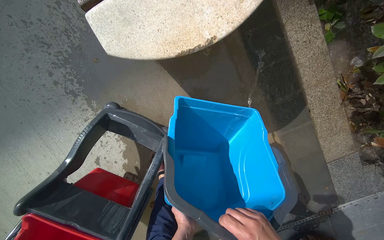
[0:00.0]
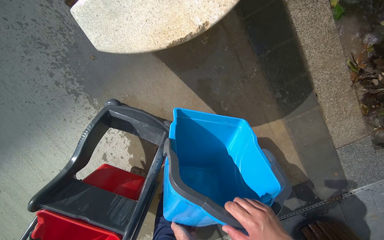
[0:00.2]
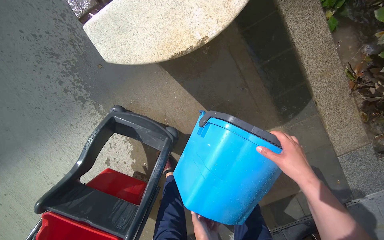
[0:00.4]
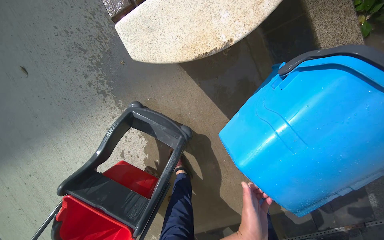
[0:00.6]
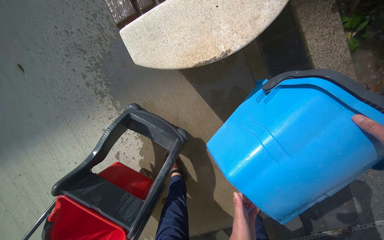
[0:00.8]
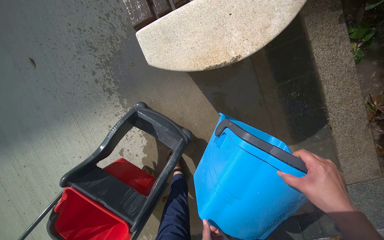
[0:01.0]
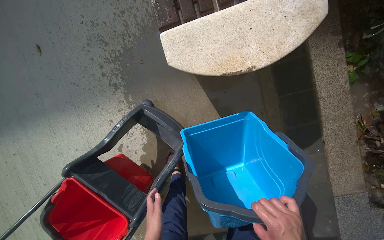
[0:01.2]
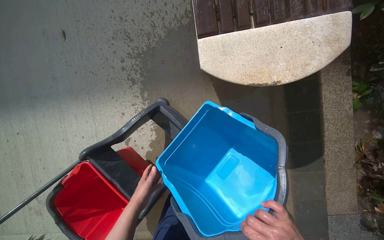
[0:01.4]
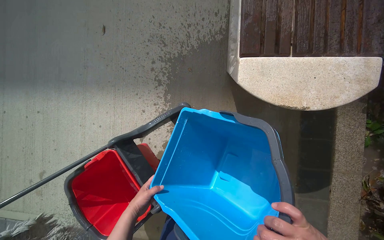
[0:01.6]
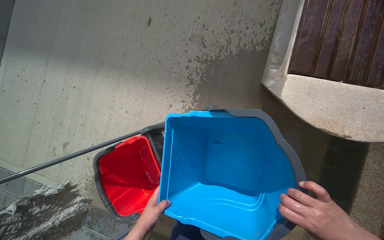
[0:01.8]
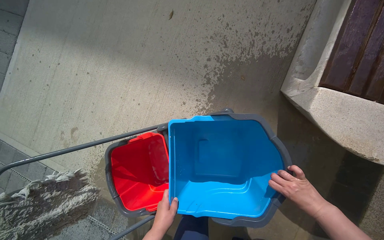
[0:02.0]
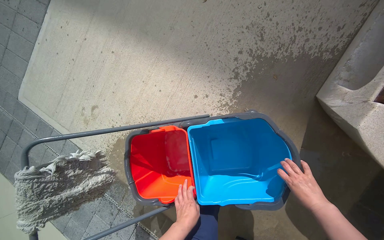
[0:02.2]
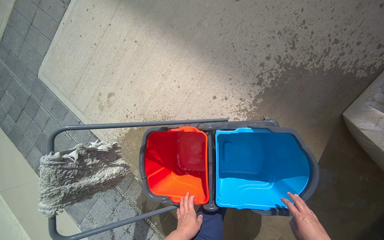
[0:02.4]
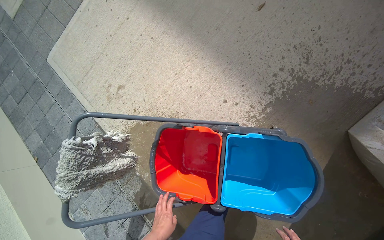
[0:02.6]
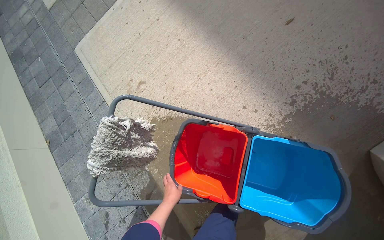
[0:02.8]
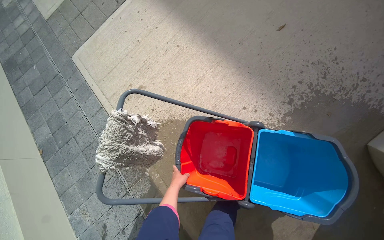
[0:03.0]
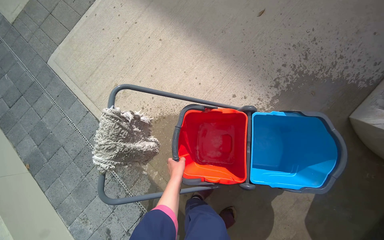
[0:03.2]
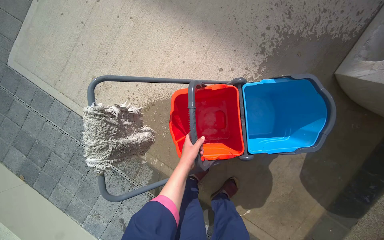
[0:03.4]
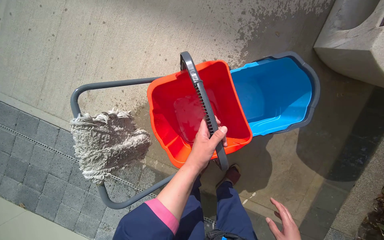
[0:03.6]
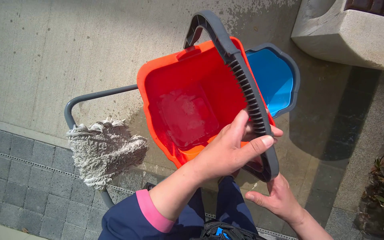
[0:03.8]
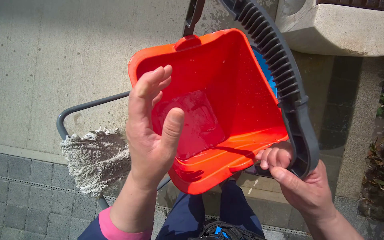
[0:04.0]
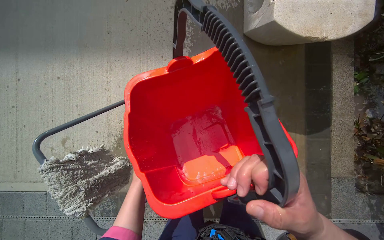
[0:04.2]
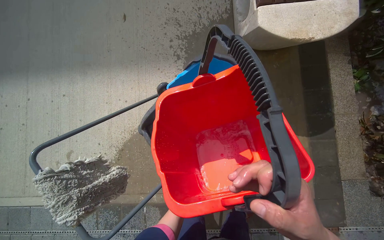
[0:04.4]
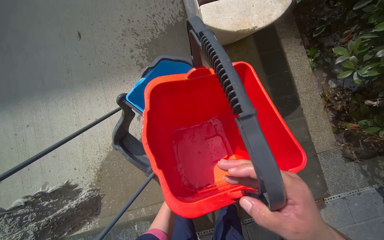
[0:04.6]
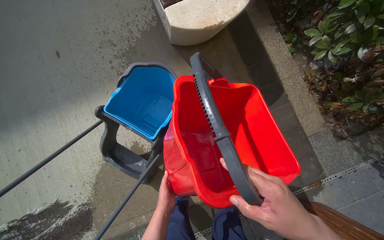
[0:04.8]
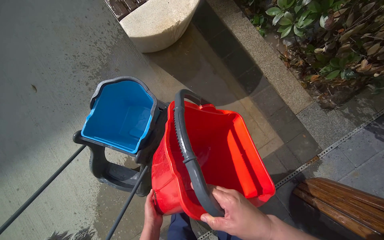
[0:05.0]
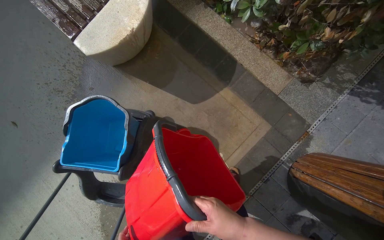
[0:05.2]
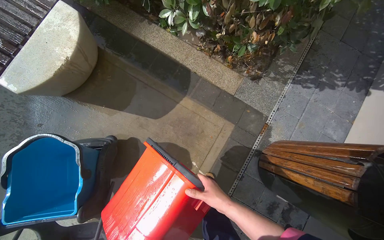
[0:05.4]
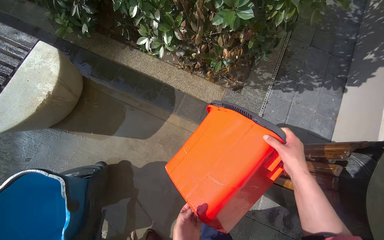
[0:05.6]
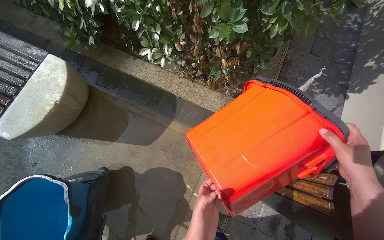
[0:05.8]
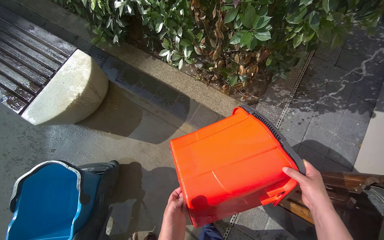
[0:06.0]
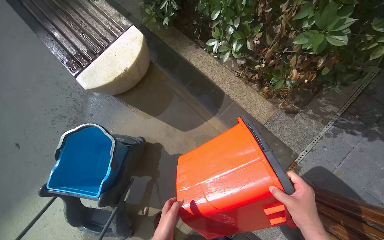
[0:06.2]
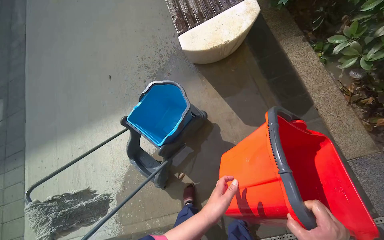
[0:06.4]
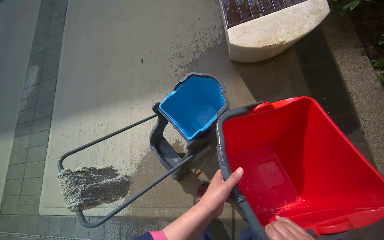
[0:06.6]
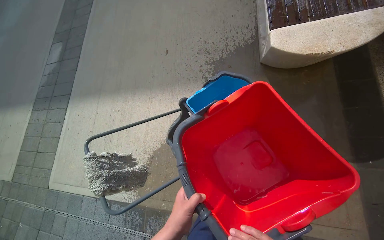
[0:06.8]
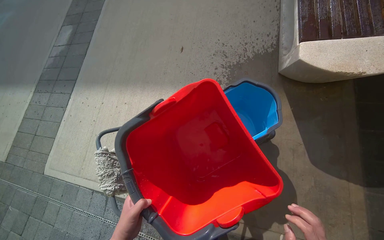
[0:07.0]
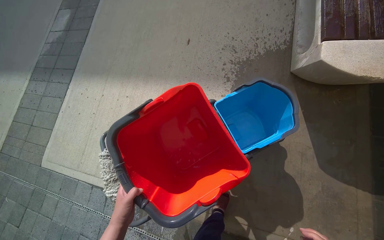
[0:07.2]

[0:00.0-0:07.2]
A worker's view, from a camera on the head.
Job: preparing cleaning supplies.
The whole recording: Emptying and preparing mop buckets. The worker empties dirty water from the buckets and prepares the mop for the next task.
0:01.4 to 0:02.8: The head travels roughly 60 cm. The scene turns approximately 55 degrees clockwise in the picture.
0:02.8 to 0:04.4: The wearer's head swings roughly 55 degrees to the right.
0:04.4 to 0:05.8: The head travels roughly 70 cm. The scene turns approximately 65 degrees counterclockwise in the picture.
0:05.8 to 0:07.2: The wearer moves approximately 70 cm. The head turns to the left by approximately 80 degrees. The view tips downward by approximately 15 degrees.

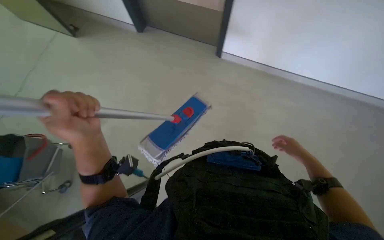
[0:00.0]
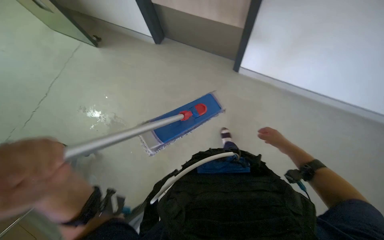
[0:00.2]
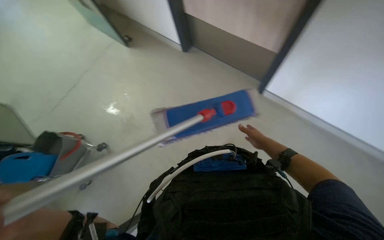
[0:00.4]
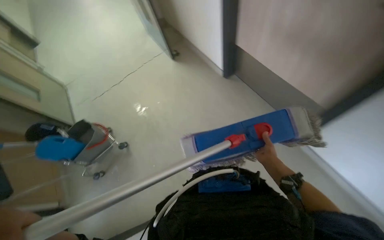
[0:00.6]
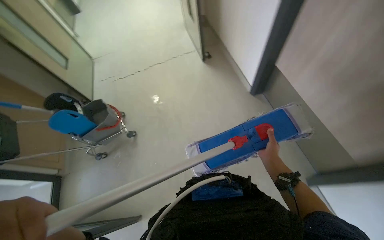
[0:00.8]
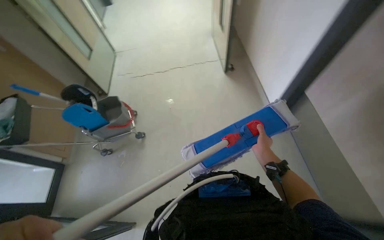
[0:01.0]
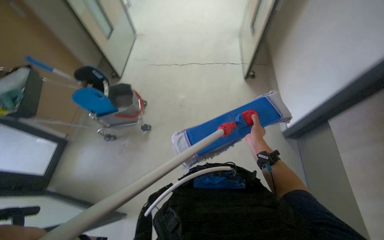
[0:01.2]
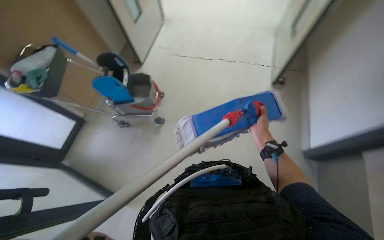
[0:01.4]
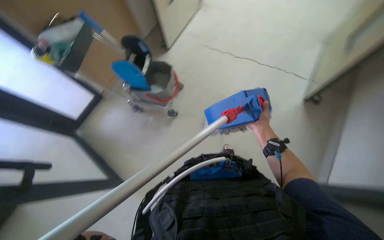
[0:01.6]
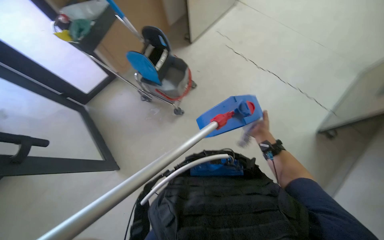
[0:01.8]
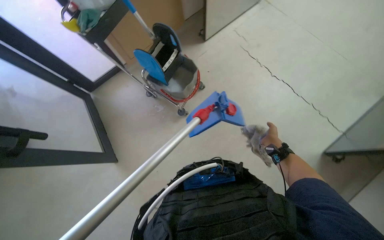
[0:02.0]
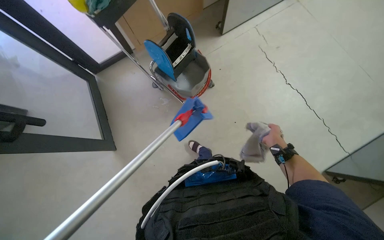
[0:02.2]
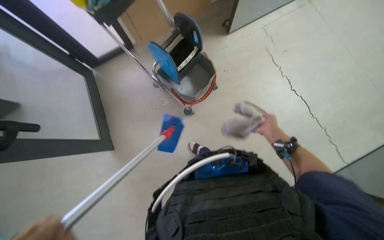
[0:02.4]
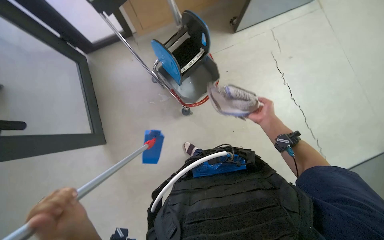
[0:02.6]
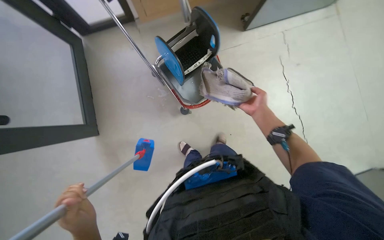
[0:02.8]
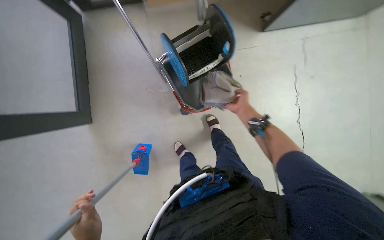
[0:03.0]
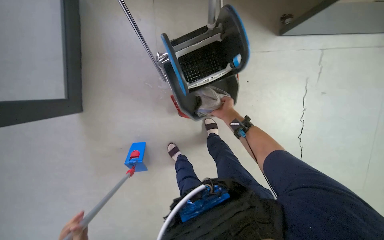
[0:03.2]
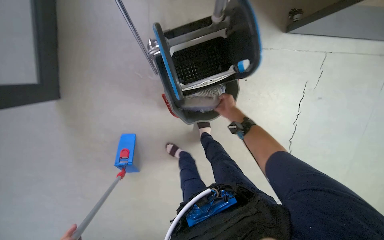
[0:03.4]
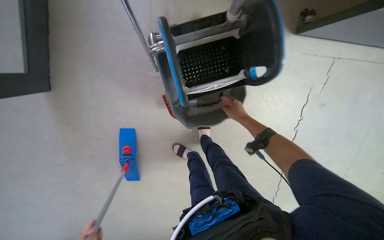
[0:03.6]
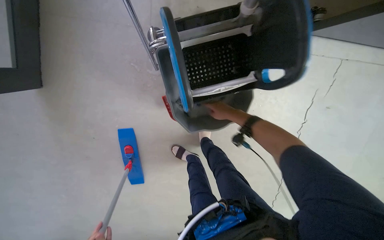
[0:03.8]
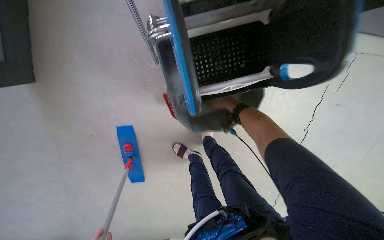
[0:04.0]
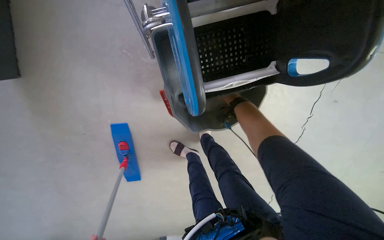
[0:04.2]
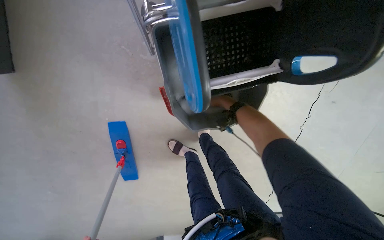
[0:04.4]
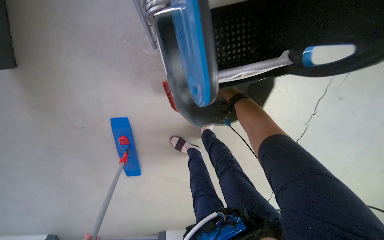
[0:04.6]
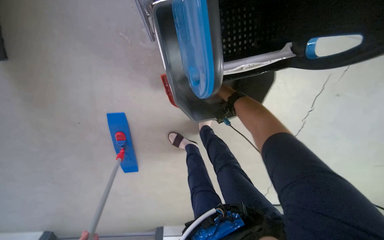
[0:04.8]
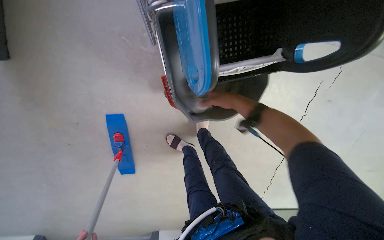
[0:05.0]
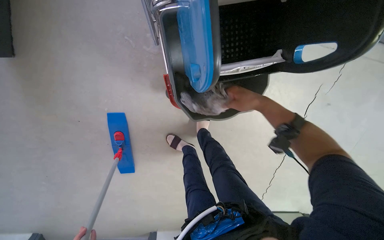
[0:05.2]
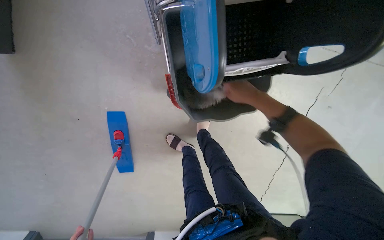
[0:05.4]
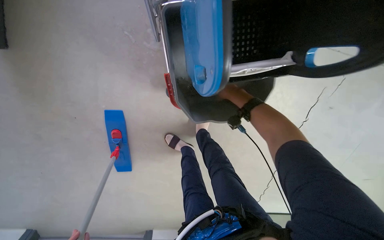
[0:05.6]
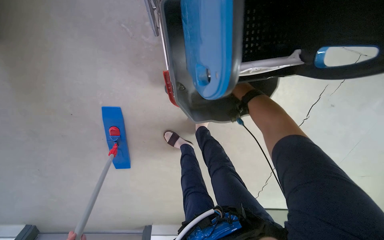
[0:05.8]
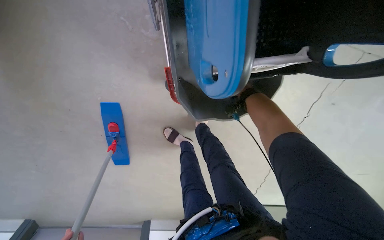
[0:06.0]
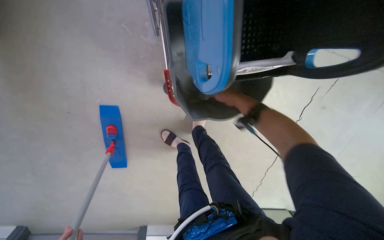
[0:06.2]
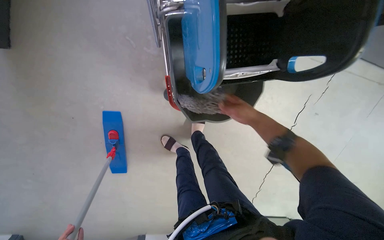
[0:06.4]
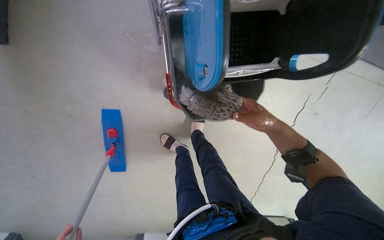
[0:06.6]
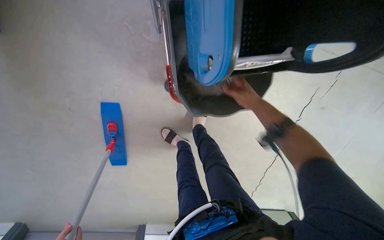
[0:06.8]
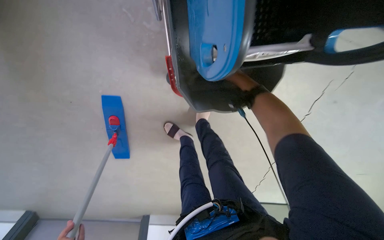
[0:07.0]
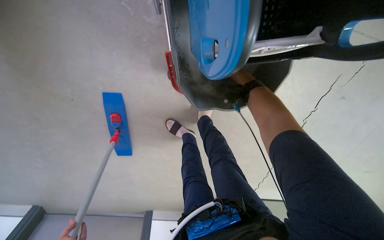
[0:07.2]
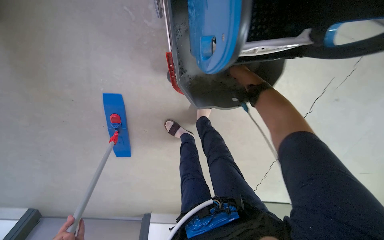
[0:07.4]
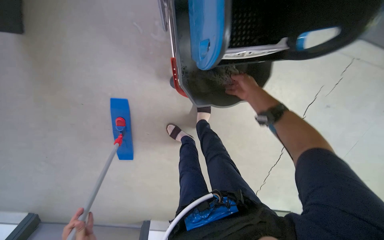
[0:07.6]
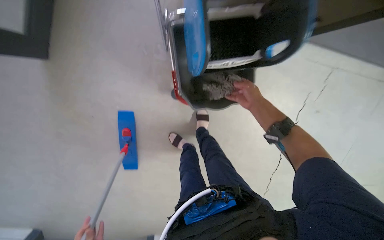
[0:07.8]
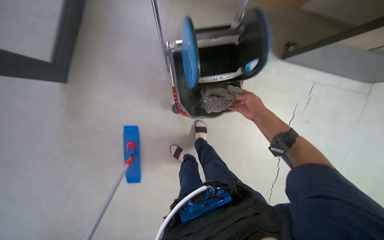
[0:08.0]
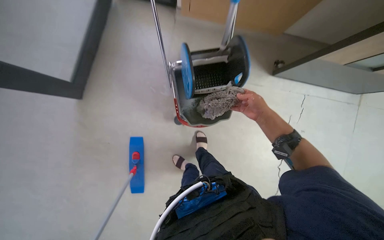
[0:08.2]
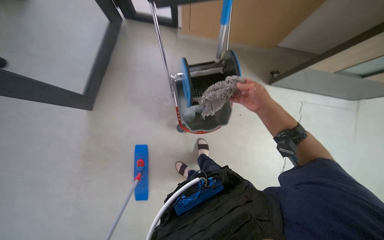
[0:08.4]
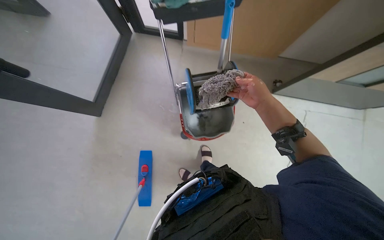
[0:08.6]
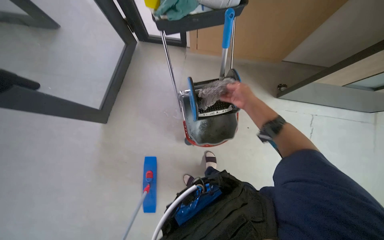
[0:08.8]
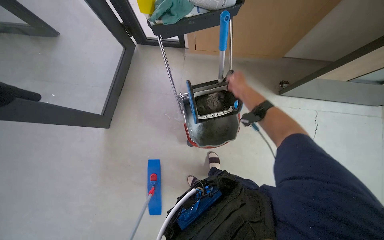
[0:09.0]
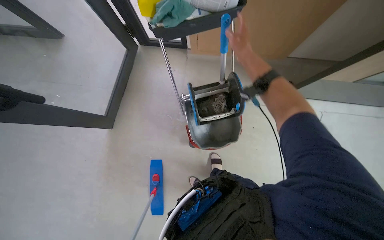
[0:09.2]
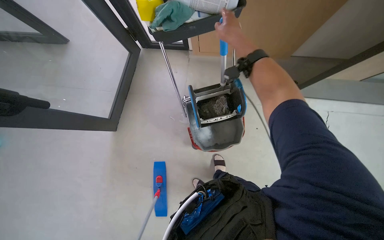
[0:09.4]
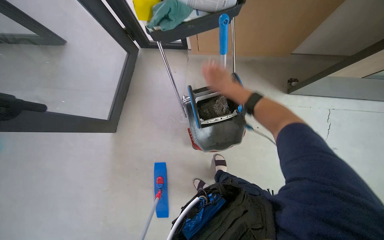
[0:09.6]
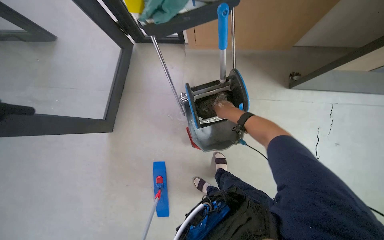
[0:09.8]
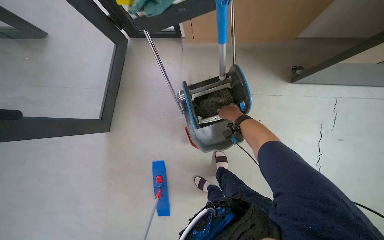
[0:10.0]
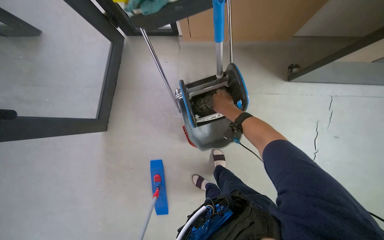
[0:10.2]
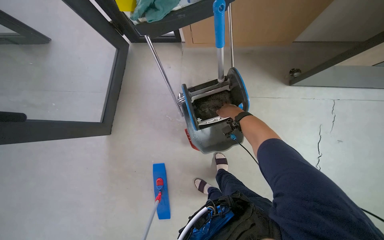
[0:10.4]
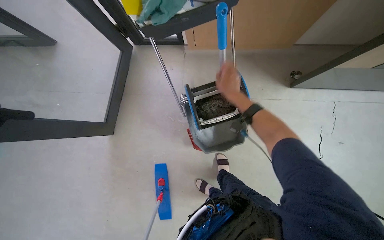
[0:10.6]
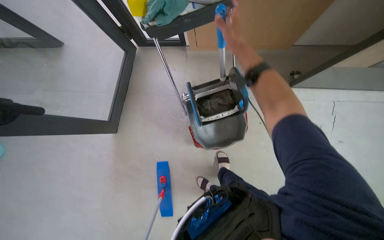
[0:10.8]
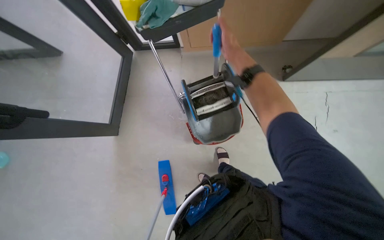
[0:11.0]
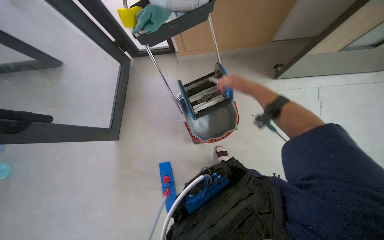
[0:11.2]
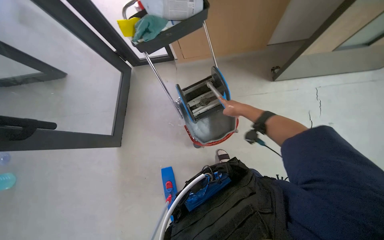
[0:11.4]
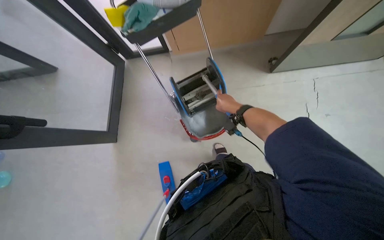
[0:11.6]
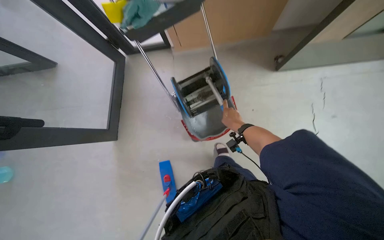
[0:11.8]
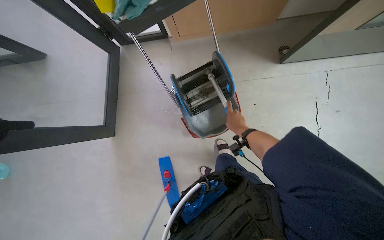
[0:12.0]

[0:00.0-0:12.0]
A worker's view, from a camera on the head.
Job: preparing cleaning supplies.
The whole recording: Rinsing and wringing mop head. The worker rinses and wrings the mop head in the cleaning cart bucket.
0:00.0 to 0:01.6: The wearer moves approximately 40 cm. The head rotates roughly 85 degrees to the left.
0:01.6 to 0:03.0: The wearer moves some 70 cm. The view tips downward by roughly 25 degrees. Everything in view rotates about 50 degrees clockwise.
0:03.0 to 0:04.4: The camera travels about 40 cm. The view tips downward by approximately 15 degrees.
0:04.4 to 0:06.0: The right hand travels nearer to the camera and back again, approximately 25 cm each way.
0:06.0 to 0:07.6: The right hand heads nearer to the camera and down the picture, covering roughly 25 cm.
0:07.6 to 0:09.0: The head travels some 40 cm. The view tips upward by approximately 30 degrees.
0:09.0 to 0:10.4: The right hand heads farther from the camera, covering roughly 20 cm.
0:10.4 to 0:12.0: The right hand moves nearer to the camera, roughly 10 cm, and travels up the picture and back again, some 15 cm each way.
